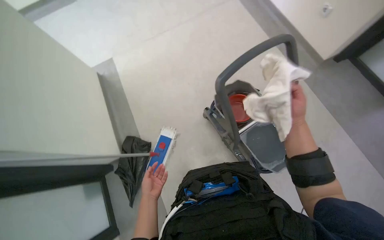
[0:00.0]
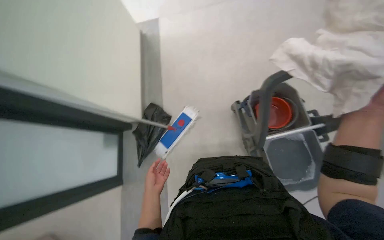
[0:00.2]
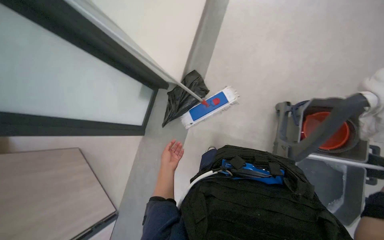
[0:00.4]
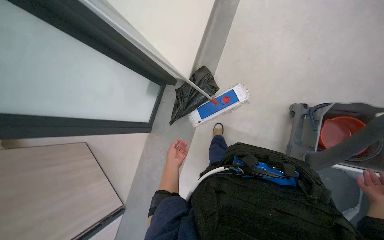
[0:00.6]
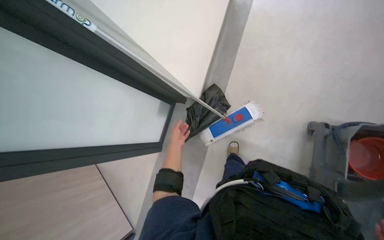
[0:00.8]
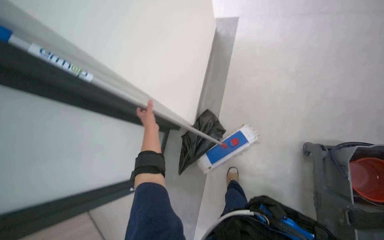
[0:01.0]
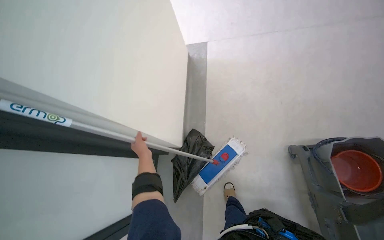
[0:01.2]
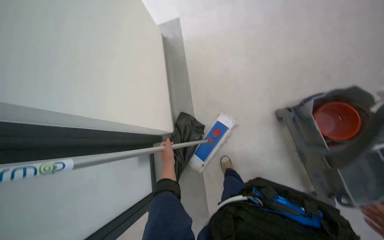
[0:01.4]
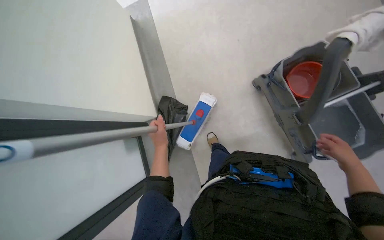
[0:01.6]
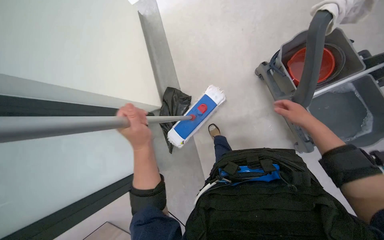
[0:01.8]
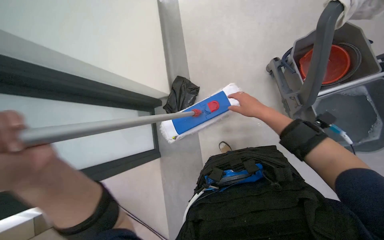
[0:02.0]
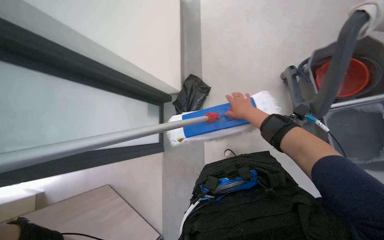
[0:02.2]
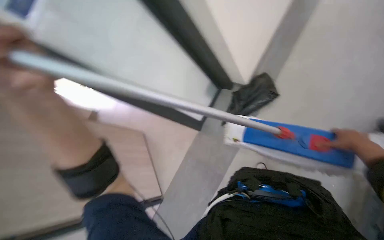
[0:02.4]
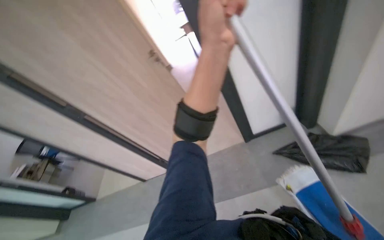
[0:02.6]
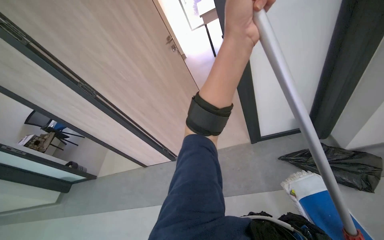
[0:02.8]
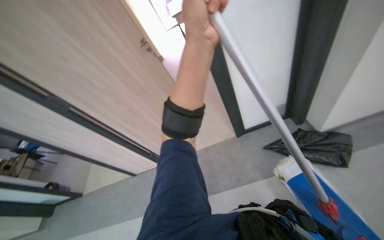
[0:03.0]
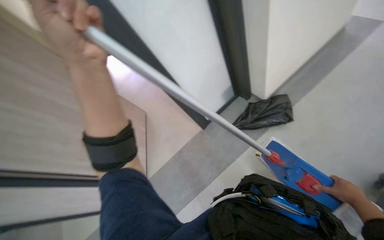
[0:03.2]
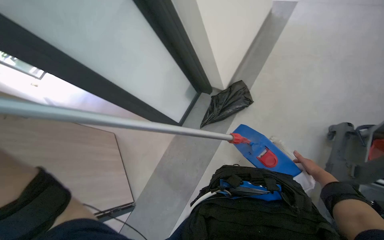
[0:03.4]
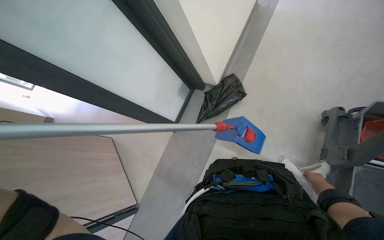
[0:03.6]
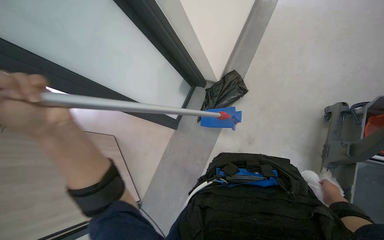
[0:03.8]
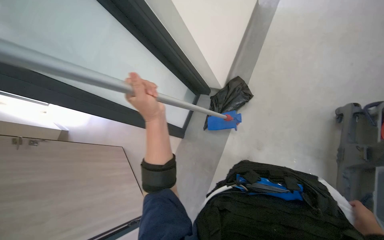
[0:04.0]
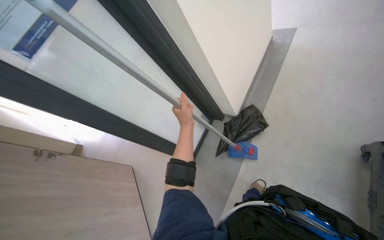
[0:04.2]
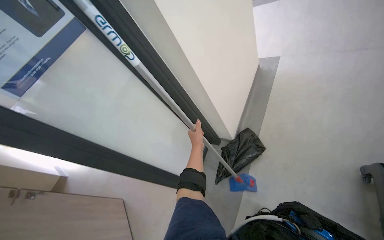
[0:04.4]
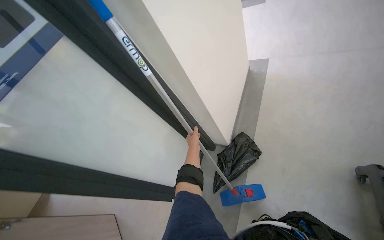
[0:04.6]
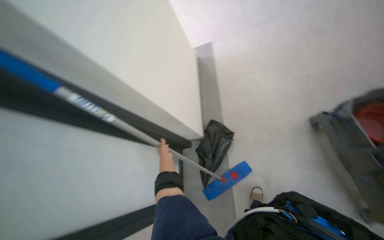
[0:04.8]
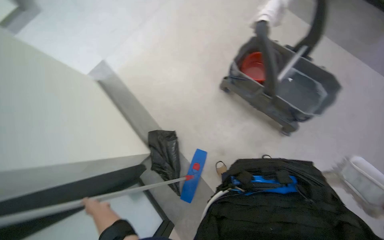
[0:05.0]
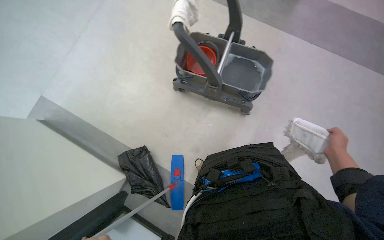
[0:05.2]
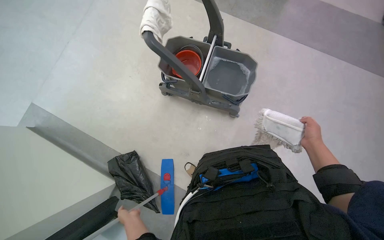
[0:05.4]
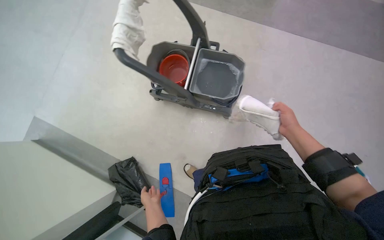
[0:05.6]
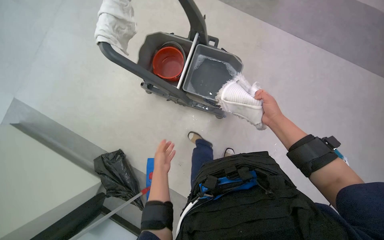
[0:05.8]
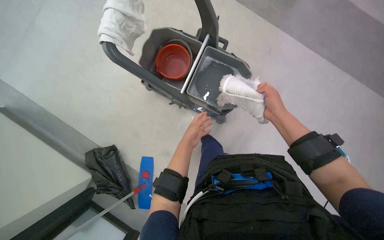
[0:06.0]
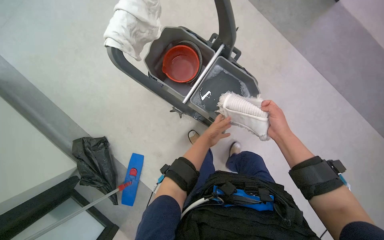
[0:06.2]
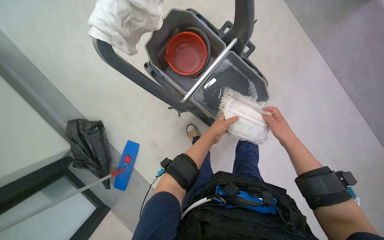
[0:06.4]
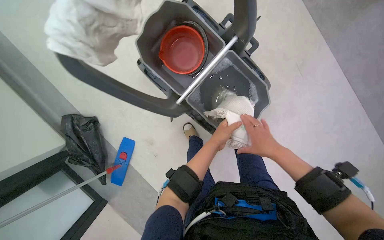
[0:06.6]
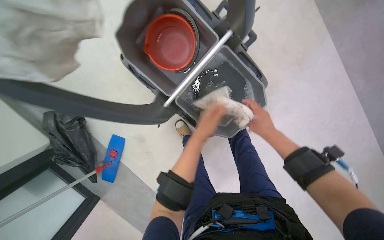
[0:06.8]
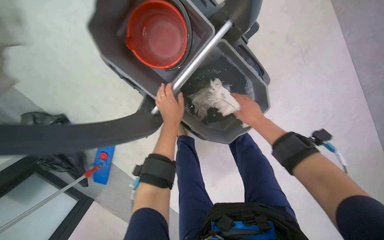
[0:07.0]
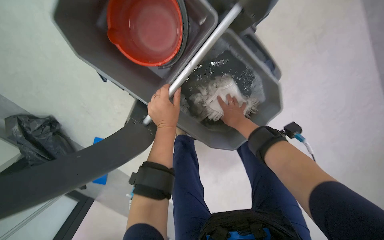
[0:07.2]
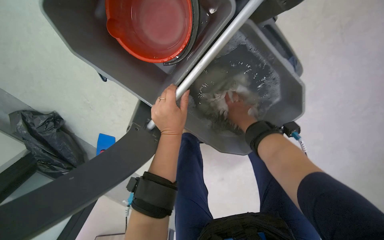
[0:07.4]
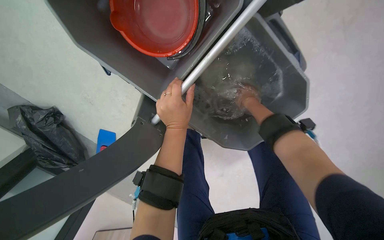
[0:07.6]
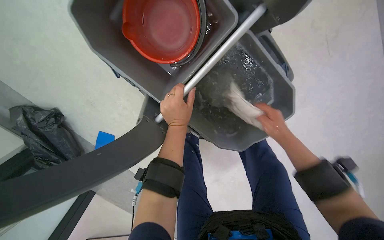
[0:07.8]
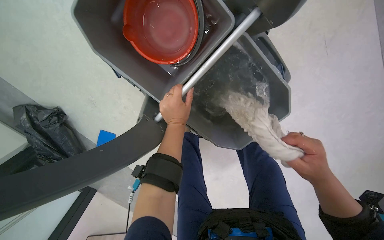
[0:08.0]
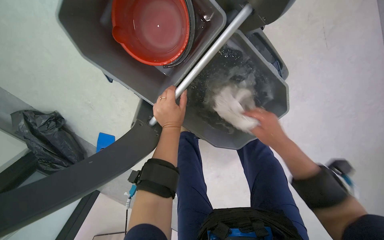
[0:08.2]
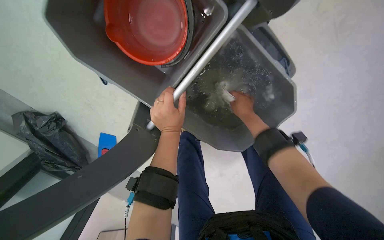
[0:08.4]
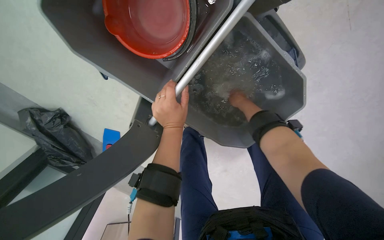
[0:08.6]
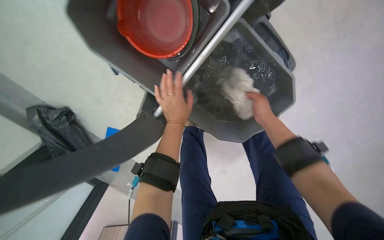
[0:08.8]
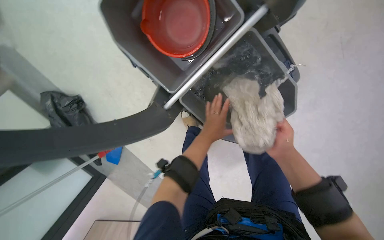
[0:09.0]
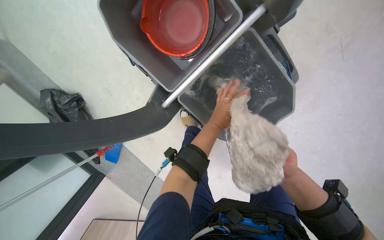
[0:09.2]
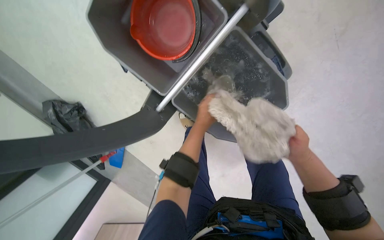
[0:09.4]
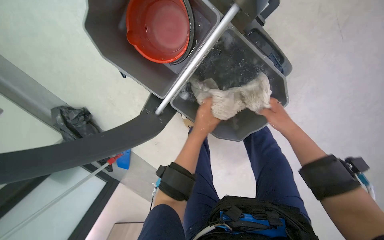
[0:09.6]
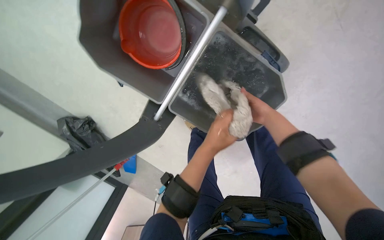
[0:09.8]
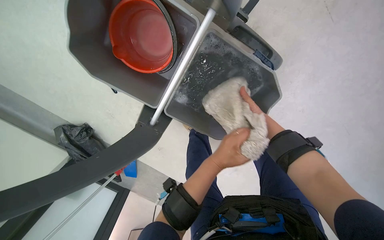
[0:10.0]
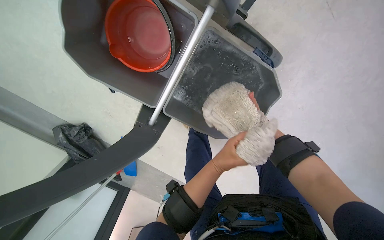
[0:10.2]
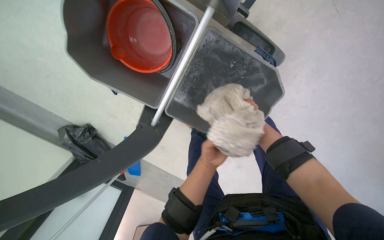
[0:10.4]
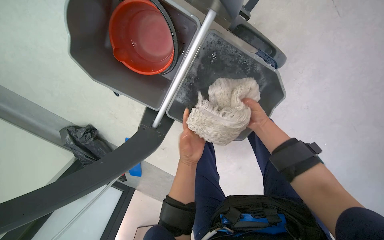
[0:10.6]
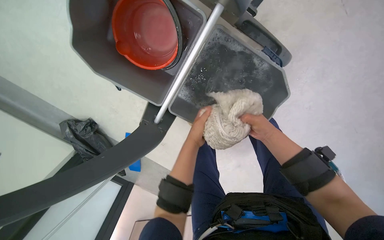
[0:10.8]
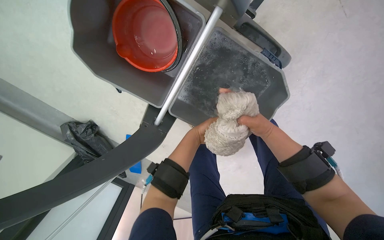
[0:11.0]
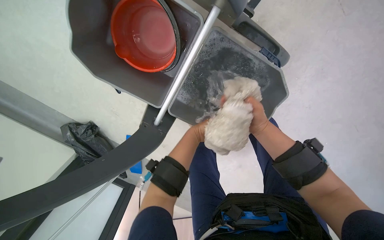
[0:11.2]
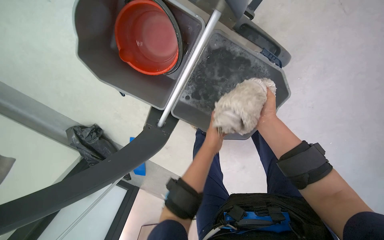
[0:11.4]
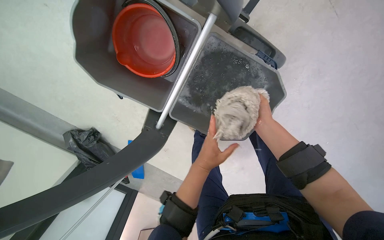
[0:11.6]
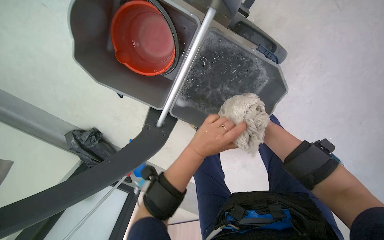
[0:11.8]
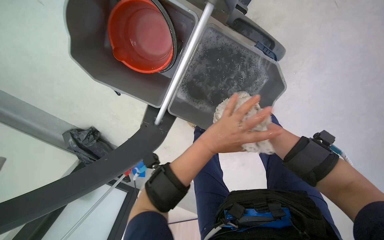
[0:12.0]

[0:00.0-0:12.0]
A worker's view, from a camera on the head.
Job: preparing cleaning supplies.
The whole recording: Preparing mop for cleaning. The worker attaches a mop head to the handle, then wets and wrings out the mop head using a cleaning cart.
0:00.0 to 0:01.6: The head rotates approximately 15 degrees to the left.
0:01.6 to 0:03.0: The head turns to the left by about 45 degrees.
0:03.0 to 0:04.4: The head turns to the right by roughly 45 degrees. The camera pitches upward, by approximately 25 degrees.
0:04.4 to 0:06.0: The head travels about 50 cm. The head rotates about 85 degrees to the right.
0:06.0 to 0:07.6: The camera is carried approximately 50 cm. The view tips downward by roughly 25 degrees.
0:07.6 to 0:09.0: The left hand is displaced to the right by some 10 cm. Meanwhile the right hand goes up and down the picture, about 20 cm each way, reversing 2 times.
0:09.0 to 0:10.4: The left hand goes roughly 10 cm down the picture, while the right hand moves farther from the camera, some 25 cm.
0:10.4 to 0:12.0: The left hand is displaced nearer to the camera by some 15 cm.

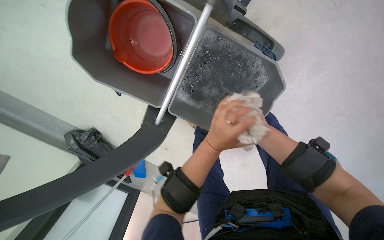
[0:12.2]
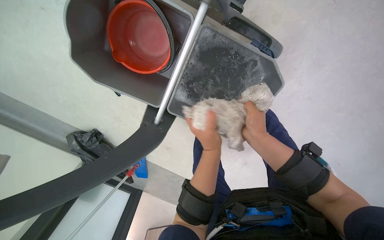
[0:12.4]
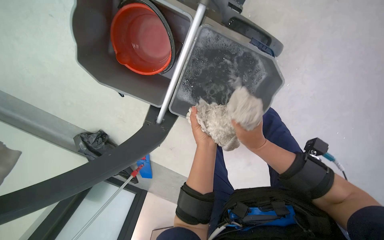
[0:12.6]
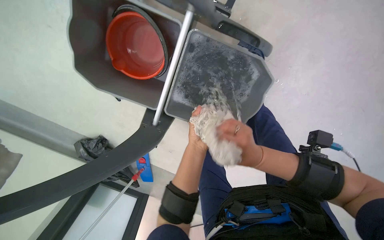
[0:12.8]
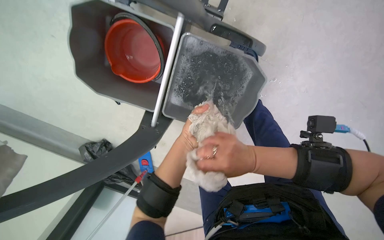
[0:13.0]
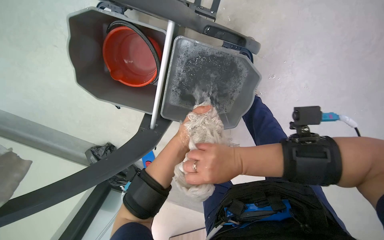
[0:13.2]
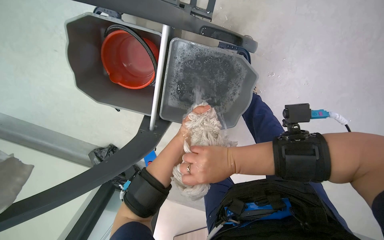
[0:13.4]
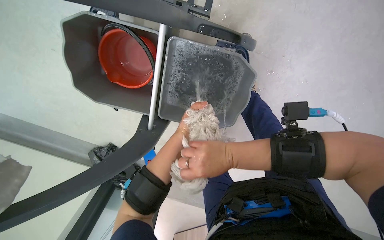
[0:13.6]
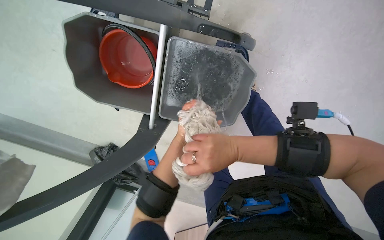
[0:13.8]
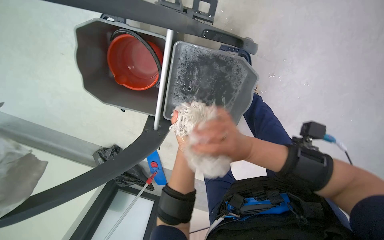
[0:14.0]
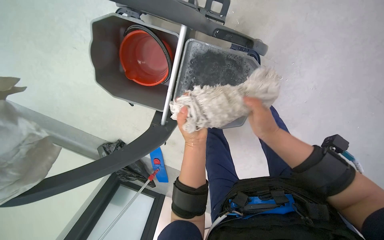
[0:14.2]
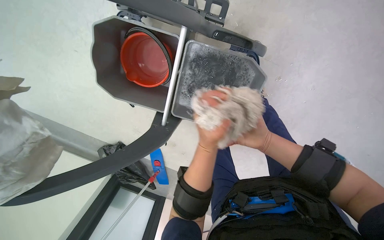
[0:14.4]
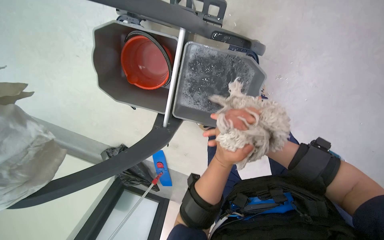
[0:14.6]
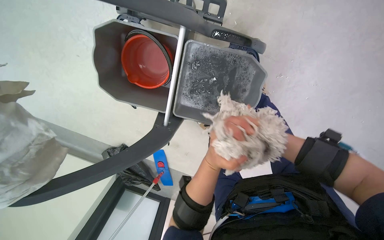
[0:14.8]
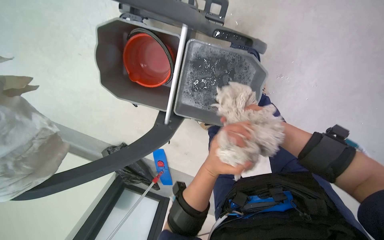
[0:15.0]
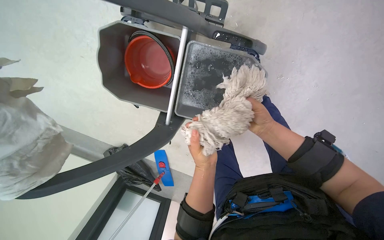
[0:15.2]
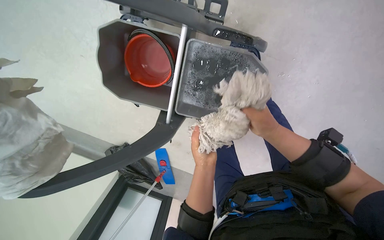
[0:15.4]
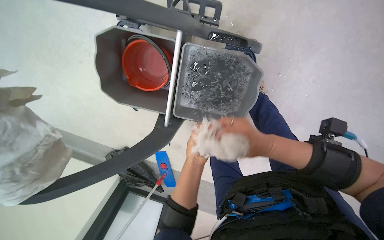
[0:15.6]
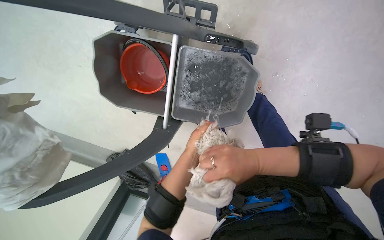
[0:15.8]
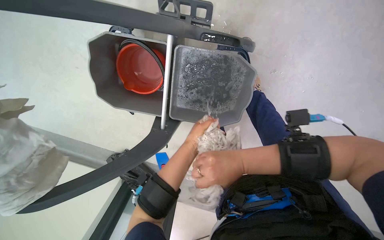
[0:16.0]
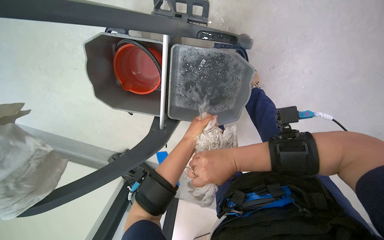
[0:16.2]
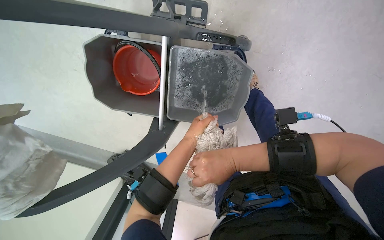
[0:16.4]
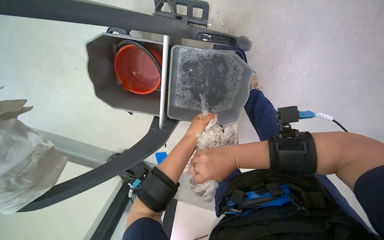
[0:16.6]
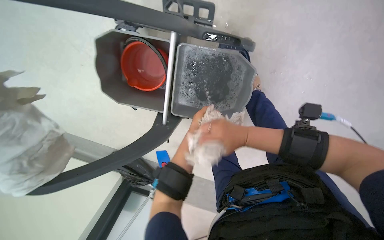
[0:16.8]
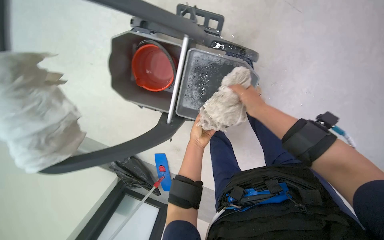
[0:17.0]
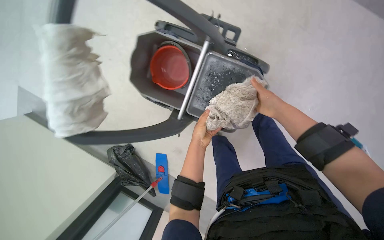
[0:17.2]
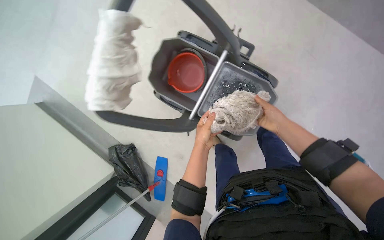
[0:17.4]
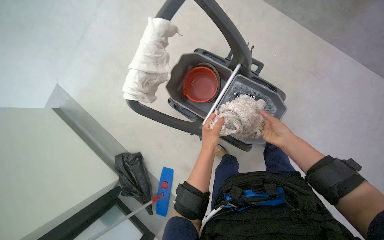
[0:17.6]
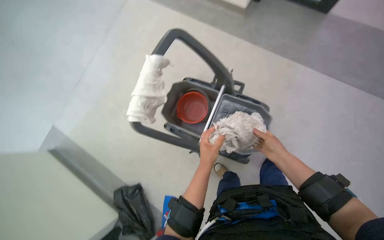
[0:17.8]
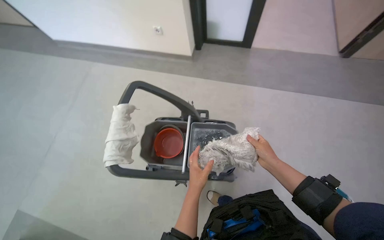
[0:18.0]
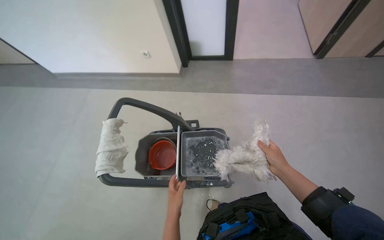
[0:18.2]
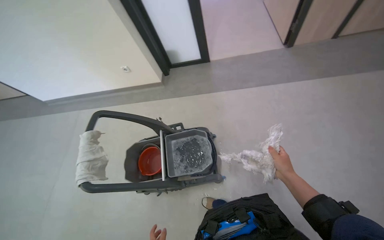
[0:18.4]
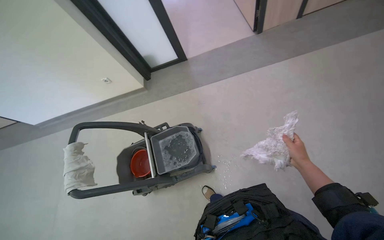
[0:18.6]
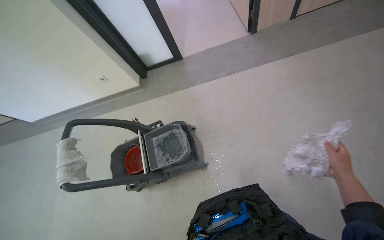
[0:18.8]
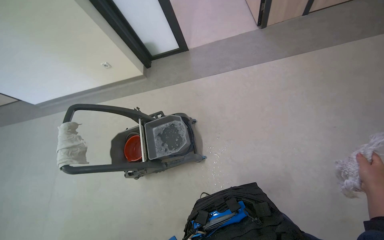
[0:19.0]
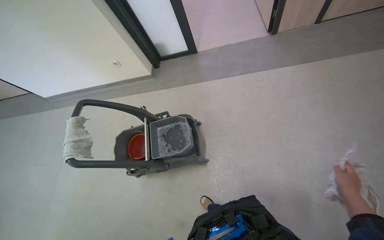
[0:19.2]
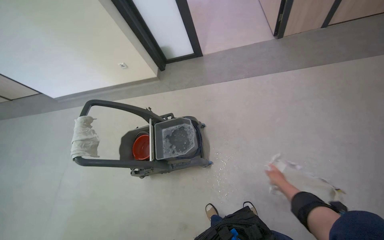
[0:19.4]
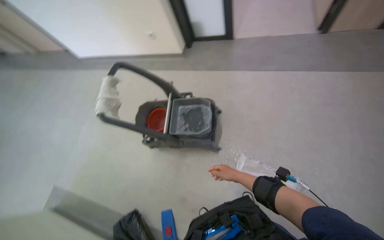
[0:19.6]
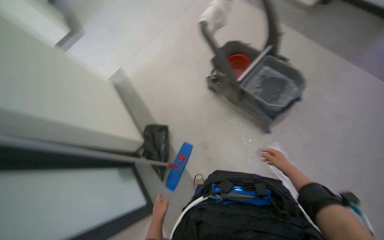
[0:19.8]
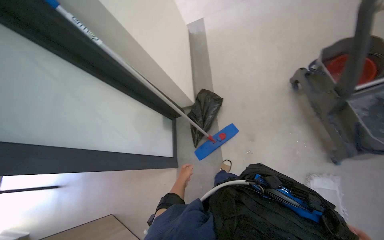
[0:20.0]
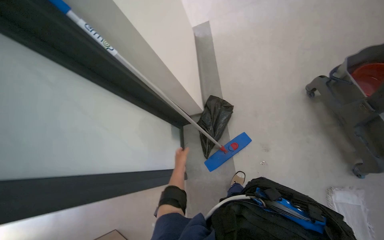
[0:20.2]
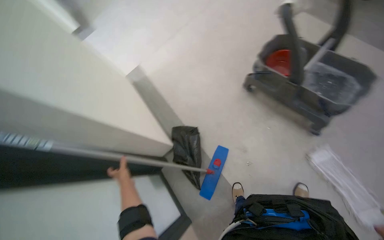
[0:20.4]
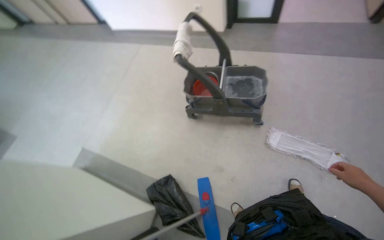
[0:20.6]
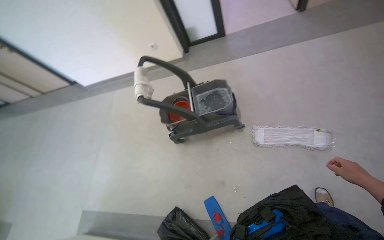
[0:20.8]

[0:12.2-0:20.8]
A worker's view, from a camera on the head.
Job: preparing cleaning supplies.
The whole recording: Preparing mop for cleaning. The worker attaches a mop head to the handle, then wets and wrings out the mop head using a cleaning cart.
0:12.2 to 0:13.6: The right hand heads nearer to the camera and to the left, covering approximately 20 cm. The left hand heads farther from the camera and to the left, covering about 15 cm.
0:13.6 to 0:15.0: The right hand swings nearer and farther, roughly 25 cm each way, with 2 reversals.
0:15.0 to 0:16.6: The left hand heads farther from the camera, covering roughly 15 cm. Meanwhile the right hand heads nearer to the camera and to the left, covering about 25 cm.
0:16.6 to 0:18.0: The head travels roughly 50 cm. The view tips upward by some 45 degrees.
0:18.0 to 0:19.4: The wearer moves about 50 cm.
0:19.4 to 0:20.8: The head rotates about 20 degrees to the left.
